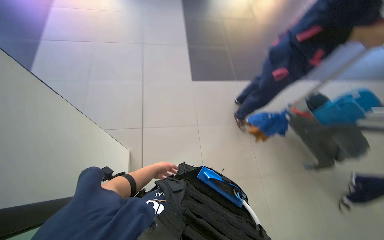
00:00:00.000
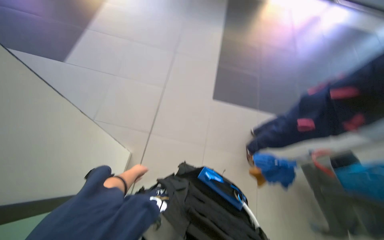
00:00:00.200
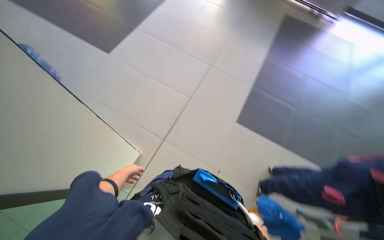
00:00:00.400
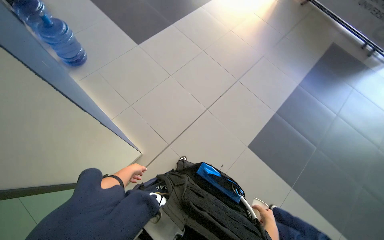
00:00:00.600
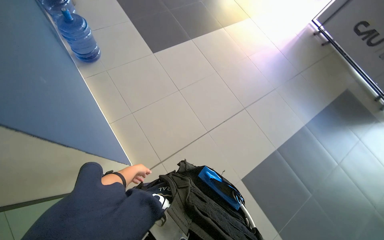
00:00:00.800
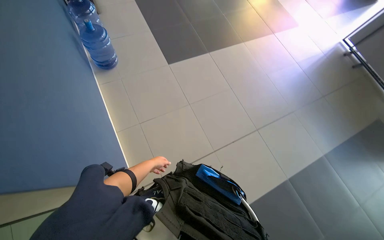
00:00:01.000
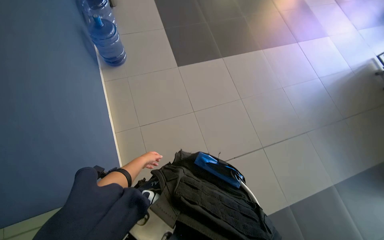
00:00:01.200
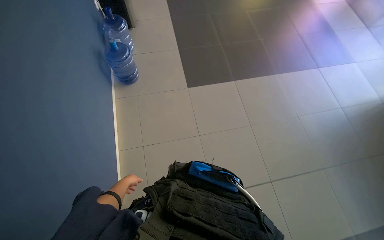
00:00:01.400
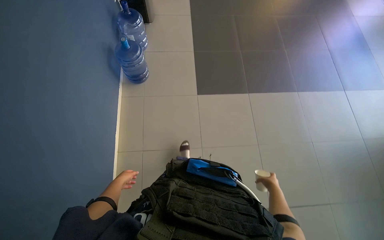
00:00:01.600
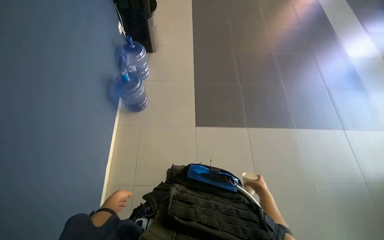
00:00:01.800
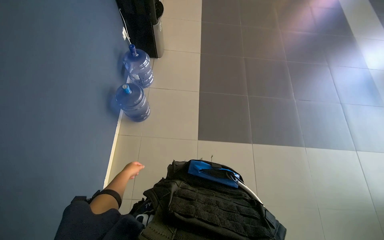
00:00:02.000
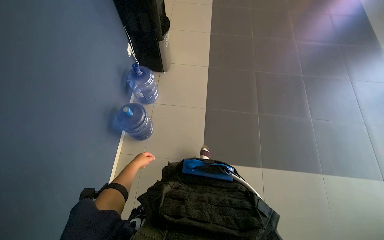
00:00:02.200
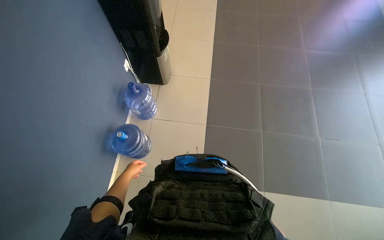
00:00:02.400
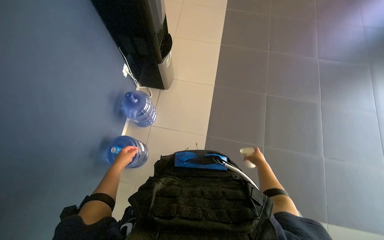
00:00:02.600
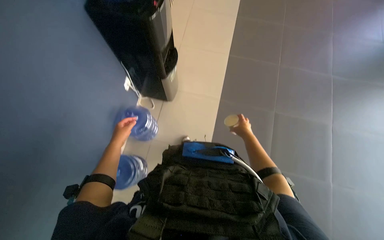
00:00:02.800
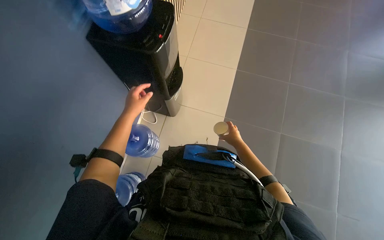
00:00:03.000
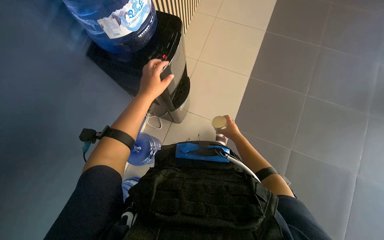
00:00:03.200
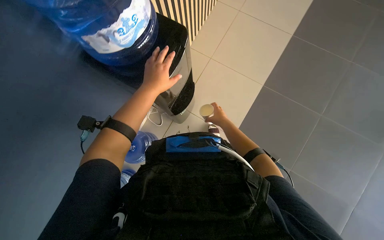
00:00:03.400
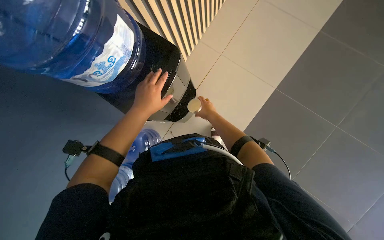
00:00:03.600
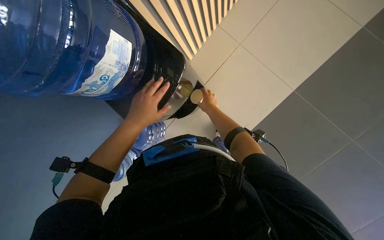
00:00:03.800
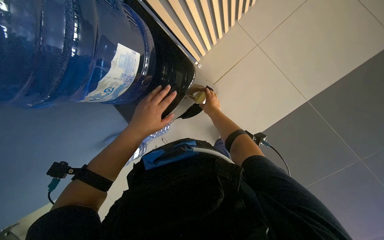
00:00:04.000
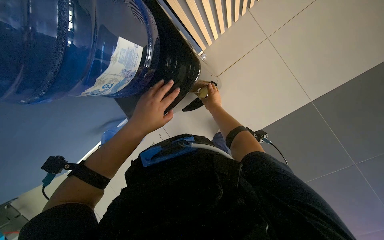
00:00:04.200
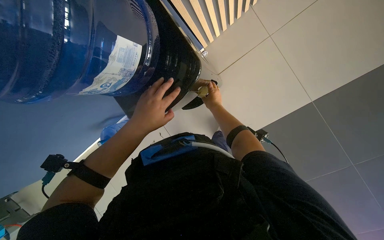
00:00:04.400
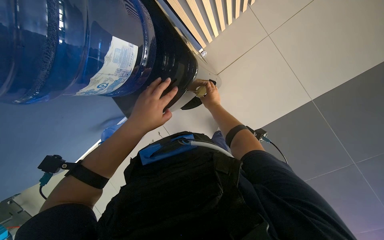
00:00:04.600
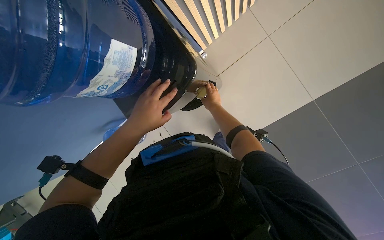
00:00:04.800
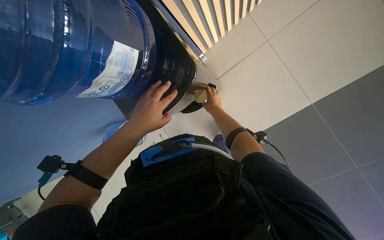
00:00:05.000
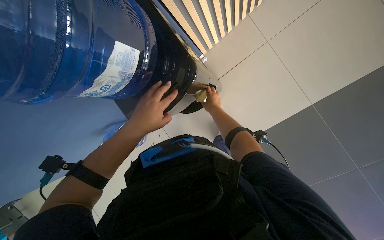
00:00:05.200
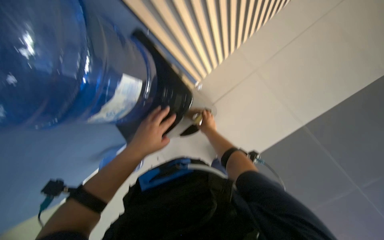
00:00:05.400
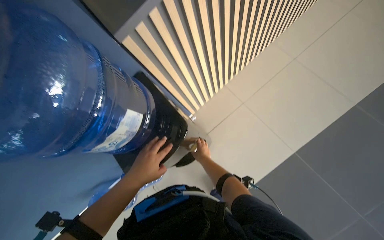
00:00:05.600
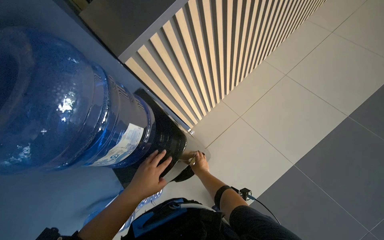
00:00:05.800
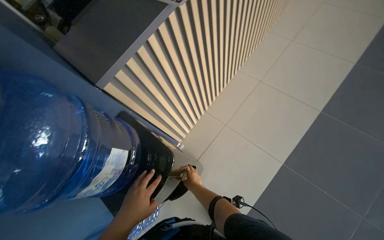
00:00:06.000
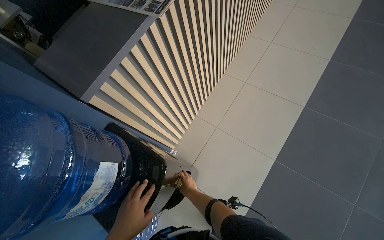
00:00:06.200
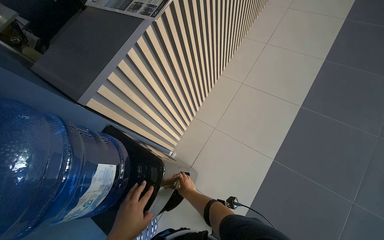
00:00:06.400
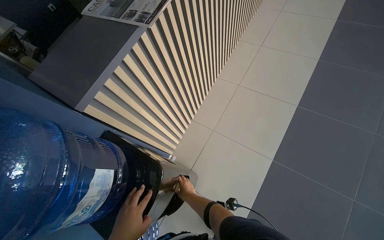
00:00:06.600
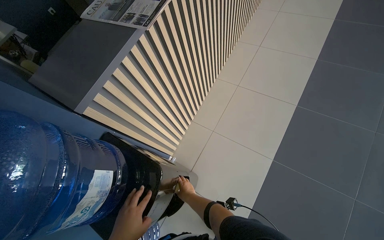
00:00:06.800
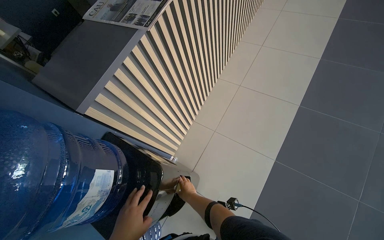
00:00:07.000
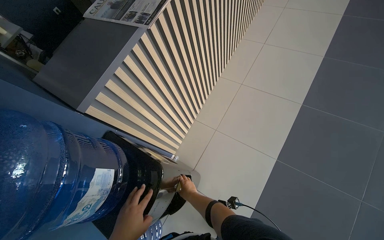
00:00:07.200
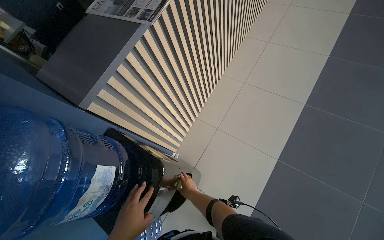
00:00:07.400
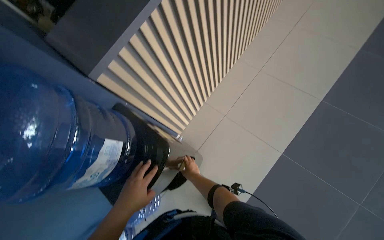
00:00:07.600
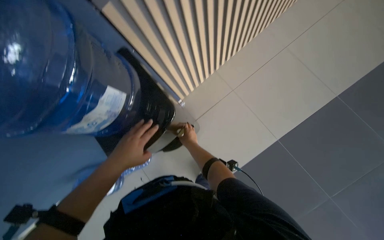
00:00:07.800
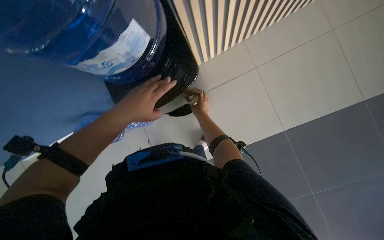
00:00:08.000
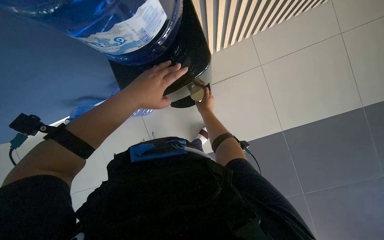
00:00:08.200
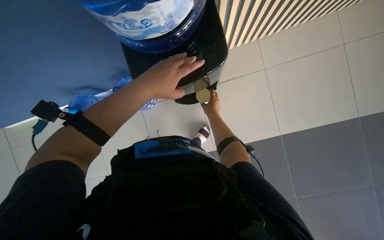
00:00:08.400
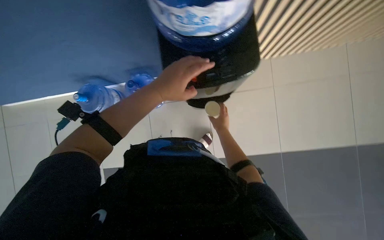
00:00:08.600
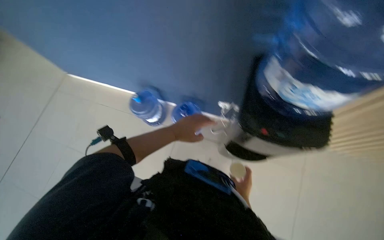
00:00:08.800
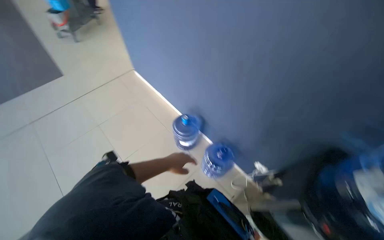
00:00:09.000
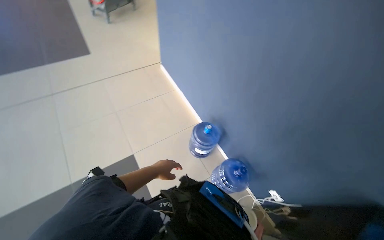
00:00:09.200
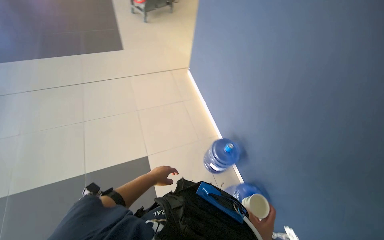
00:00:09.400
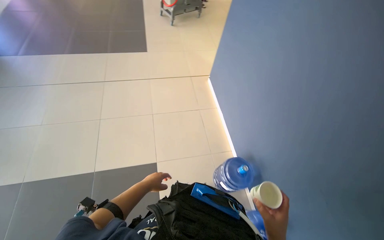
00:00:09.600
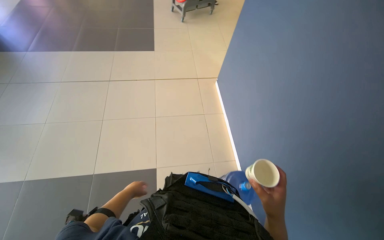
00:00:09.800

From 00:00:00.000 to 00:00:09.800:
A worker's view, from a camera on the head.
Job: preparing cleaning supplies.
The whole recording: Preparing cleaning tools. The worker attaches and detaches a cloth from a mop and squeegee, and wrings the cloth in a bucket.
From 00:00:00.000 to 00:00:01.400: The camera travels roughly 1 m. The wearer looks some 85 degrees further to the left.
From 00:00:01.400 to 00:00:02.800: The camera is carried about 1 m. The head rotates about 20 degrees to the left.
From 00:00:02.800 to 00:00:04.200: The head travels roughly 40 cm.
From 00:00:04.200 to 00:00:05.600: The view tips upward by approximately 20 degrees.
From 00:00:05.600 to 00:00:07.000: The wearer looks some 15 degrees further upward.
From 00:00:07.000 to 00:00:08.400: The camera pitches downward, by roughly 40 degrees. The scene rotates clockwise by some 45 degrees.
From 00:00:08.400 to 00:00:09.800: The camera is carried about 70 cm. The wearer's head swings about 75 degrees to the left. The camera pitches upward, by some 20 degrees.

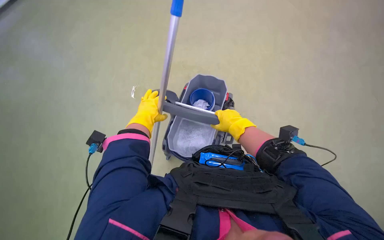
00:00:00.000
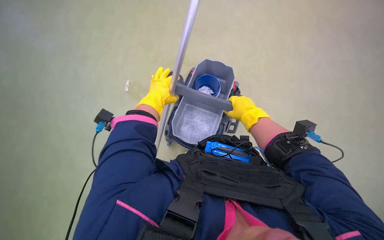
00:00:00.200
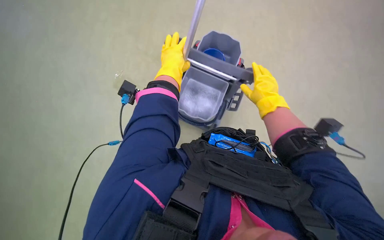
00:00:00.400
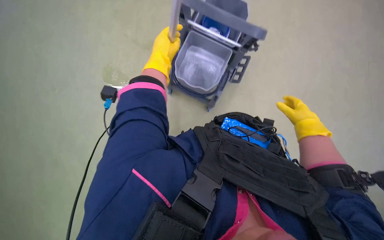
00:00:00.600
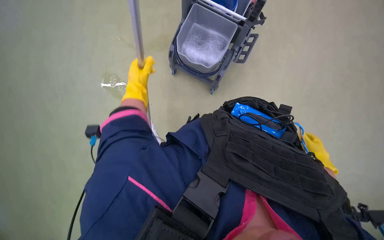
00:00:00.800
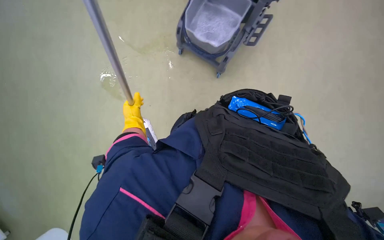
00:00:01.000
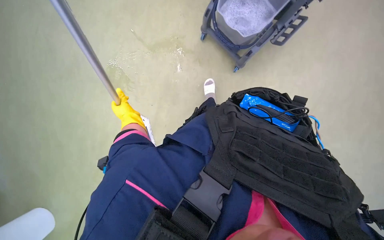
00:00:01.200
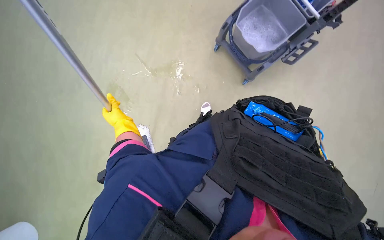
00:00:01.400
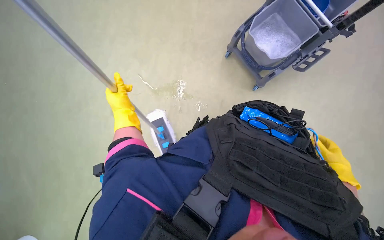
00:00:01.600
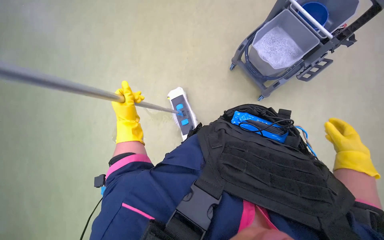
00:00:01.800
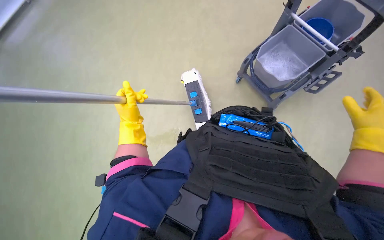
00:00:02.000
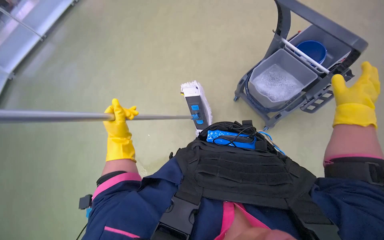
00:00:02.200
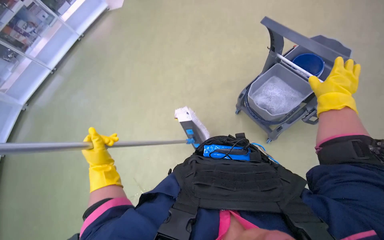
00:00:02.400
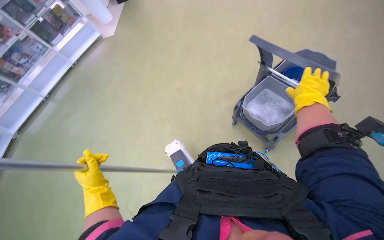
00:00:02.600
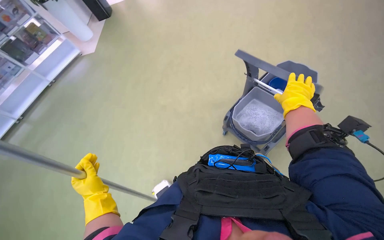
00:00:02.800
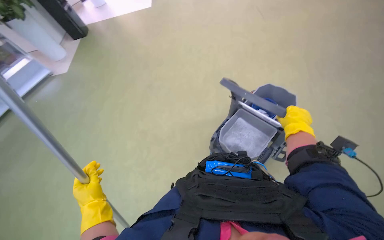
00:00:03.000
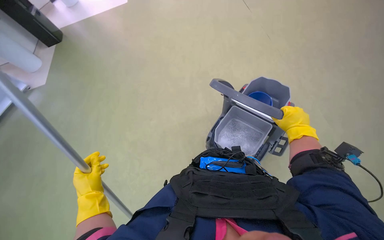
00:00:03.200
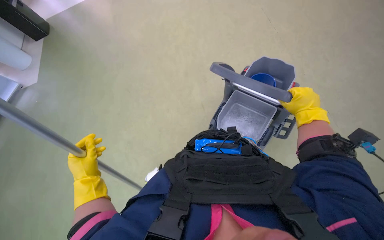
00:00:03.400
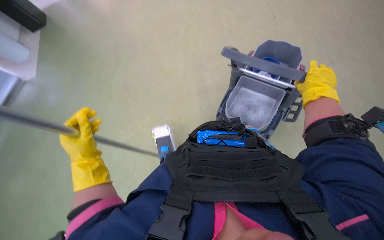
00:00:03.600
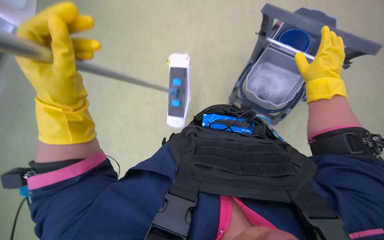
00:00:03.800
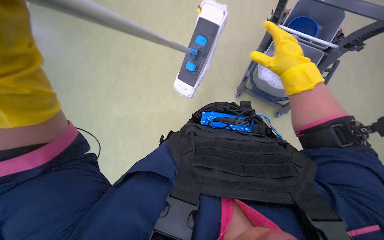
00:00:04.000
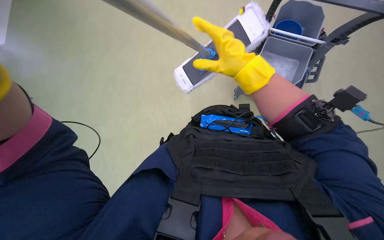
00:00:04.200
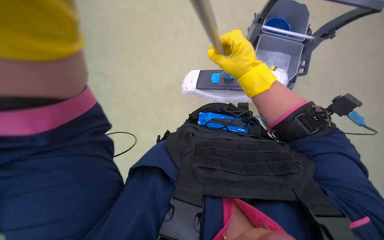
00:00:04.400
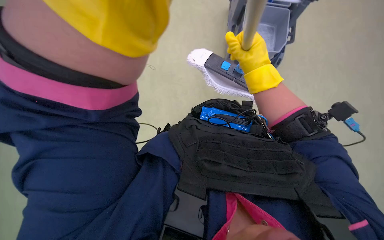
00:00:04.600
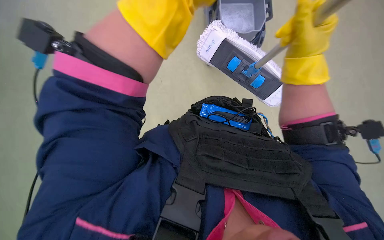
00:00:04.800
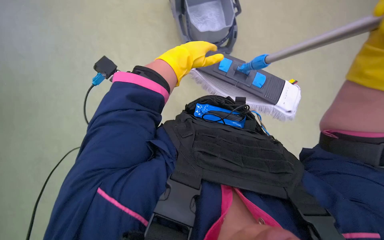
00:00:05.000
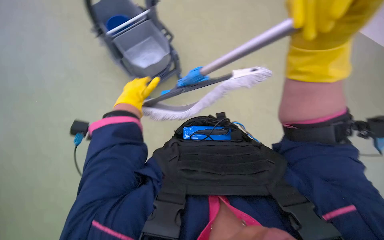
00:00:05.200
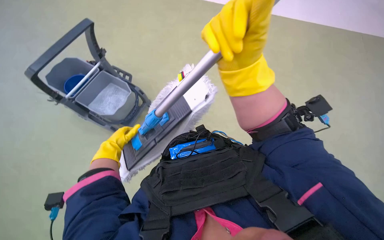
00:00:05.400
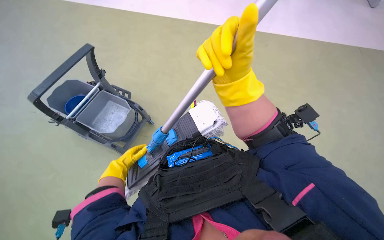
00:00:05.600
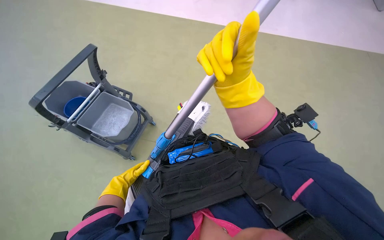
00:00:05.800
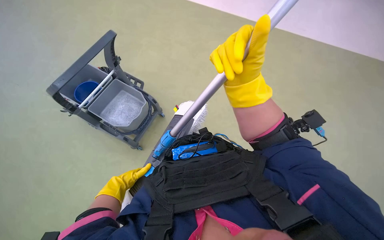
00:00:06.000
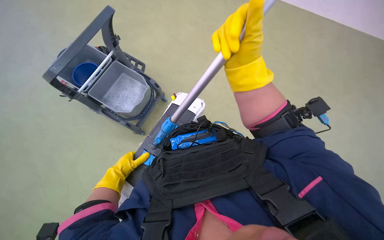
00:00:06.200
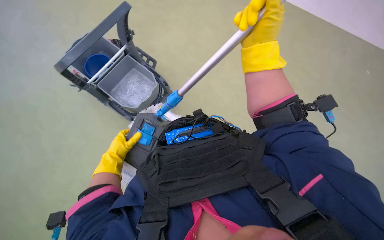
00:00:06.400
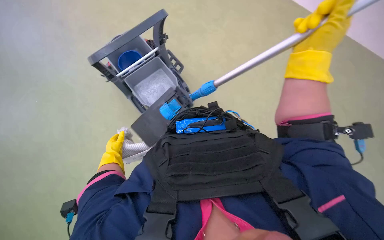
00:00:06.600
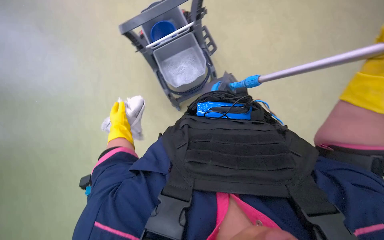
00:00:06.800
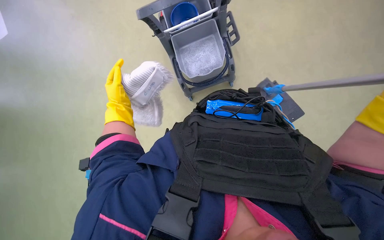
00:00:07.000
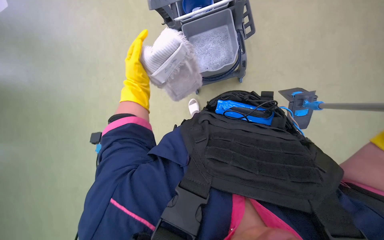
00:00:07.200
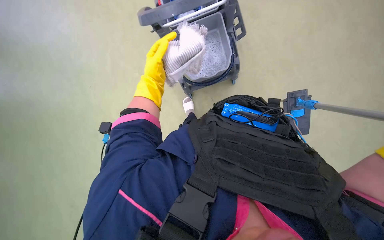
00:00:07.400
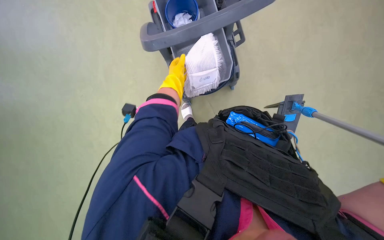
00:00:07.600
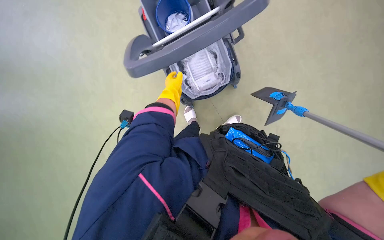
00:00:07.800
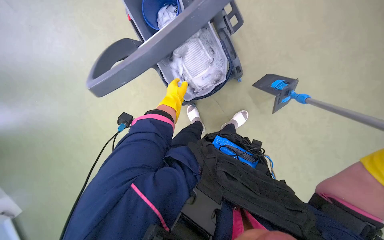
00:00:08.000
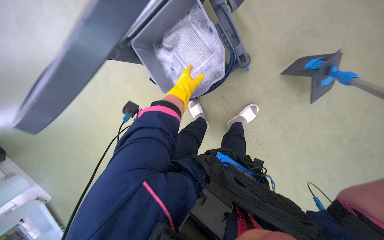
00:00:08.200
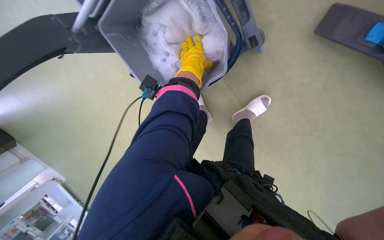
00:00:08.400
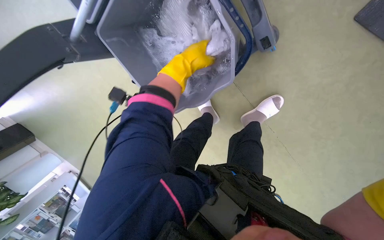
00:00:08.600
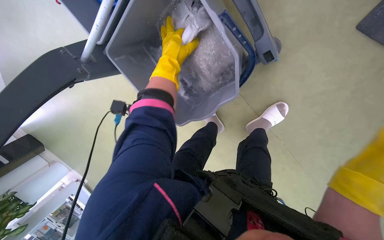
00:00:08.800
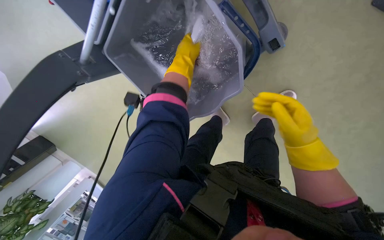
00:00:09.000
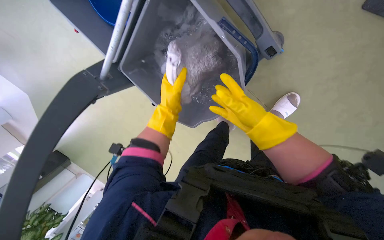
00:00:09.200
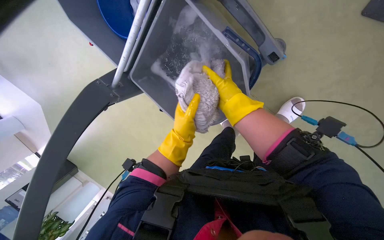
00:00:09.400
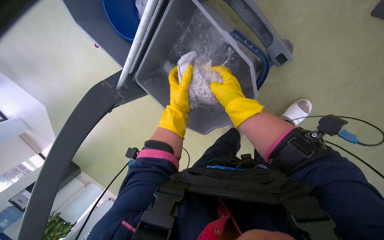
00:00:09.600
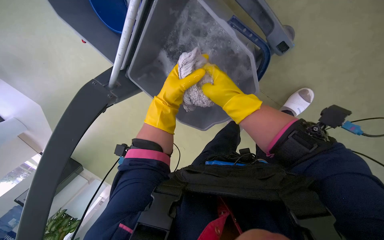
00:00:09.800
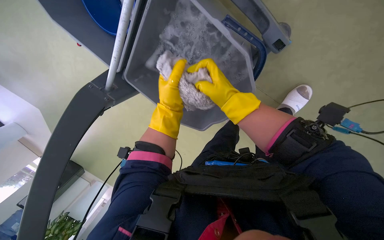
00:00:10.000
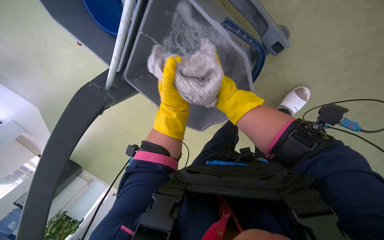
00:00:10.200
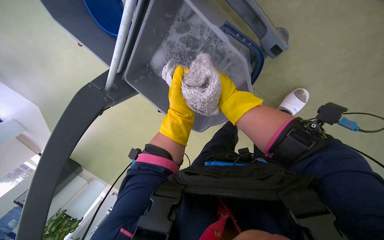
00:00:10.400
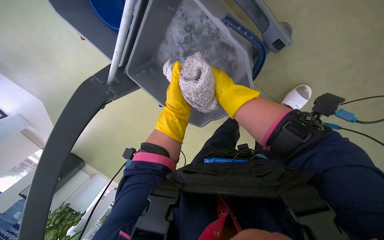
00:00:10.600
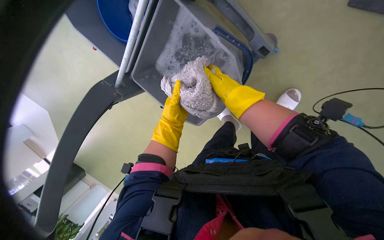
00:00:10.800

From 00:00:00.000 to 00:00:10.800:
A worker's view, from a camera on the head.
Job: preparing cleaning supplies.
The whole recording: Preparing mop for floor cleaning. The worker wrings and changes the mop head, preparing it for cleaning.
From 00:00:00.000 to 00:00:01.600: The right hand travels to the right and down the picture by about 25 cm, while the left hand goes up the picture and returns, some 10 cm each way.
From 00:00:01.600 to 00:00:03.000: The wearer looks roughly 30 degrees further upward. The right hand moves up the picture and farther from the camera, approximately 25 cm. The left hand heads nearer to the camera and down the picture, covering about 15 cm.
From 00:00:03.000 to 00:00:04.600: The view tilts about 25 degrees downward. The right hand heads to the left and nearer to the camera, covering approximately 20 cm.
From 00:00:04.600 to 00:00:06.200: The view tips upward by roughly 15 degrees.
From 00:00:06.200 to 00:00:07.800: The head turns to the left by about 45 degrees.
From 00:00:07.800 to 00:00:09.200: The left hand moves approximately 10 cm nearer to the camera and comes back.
